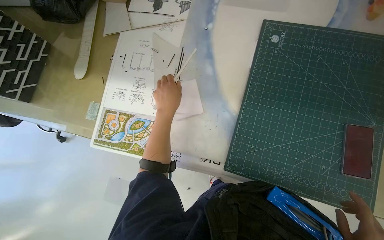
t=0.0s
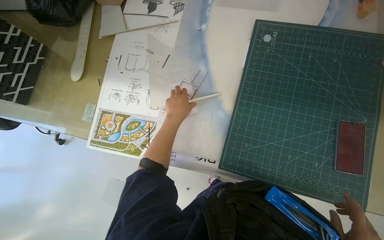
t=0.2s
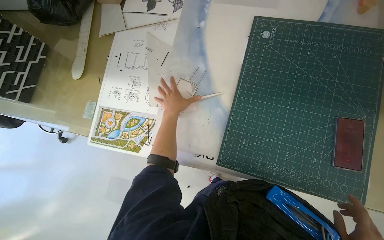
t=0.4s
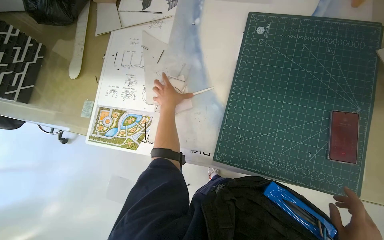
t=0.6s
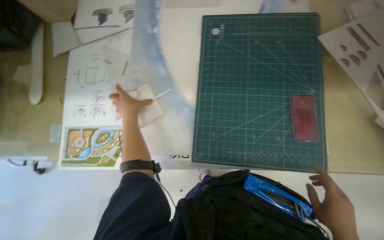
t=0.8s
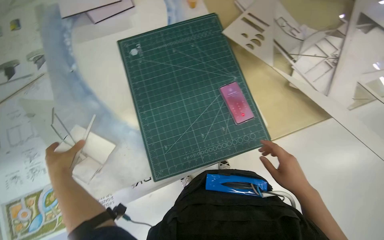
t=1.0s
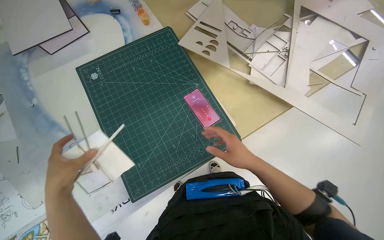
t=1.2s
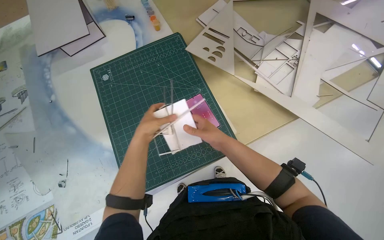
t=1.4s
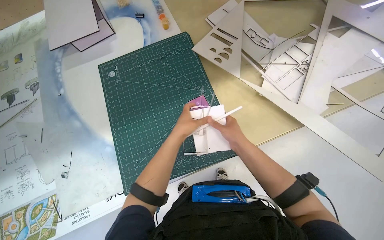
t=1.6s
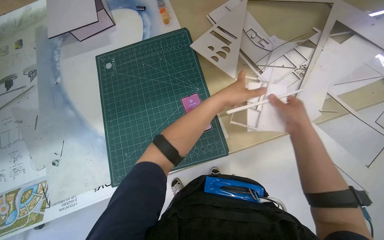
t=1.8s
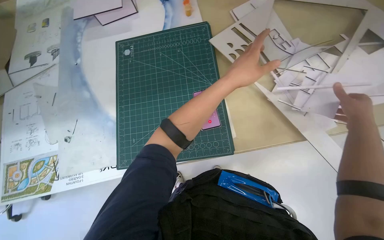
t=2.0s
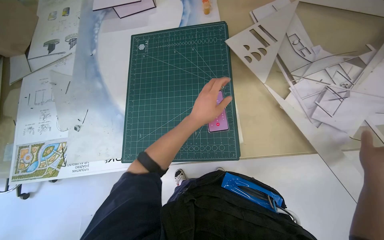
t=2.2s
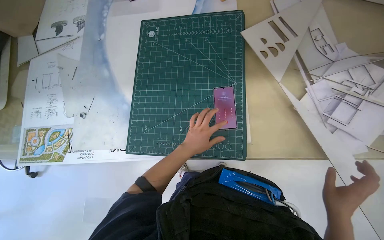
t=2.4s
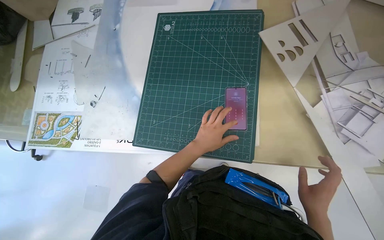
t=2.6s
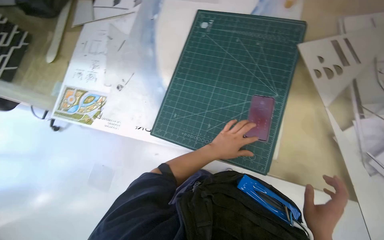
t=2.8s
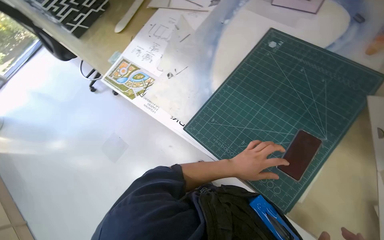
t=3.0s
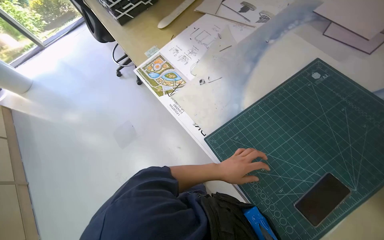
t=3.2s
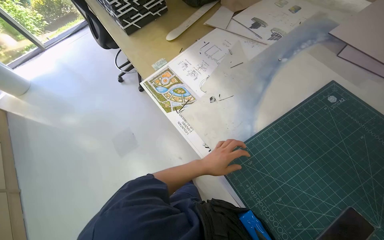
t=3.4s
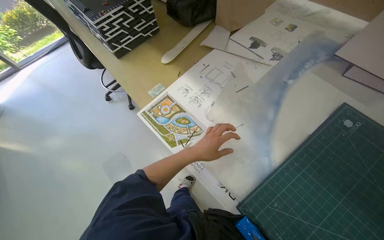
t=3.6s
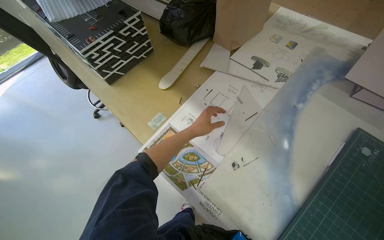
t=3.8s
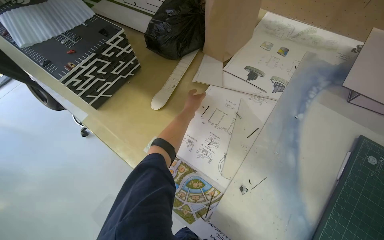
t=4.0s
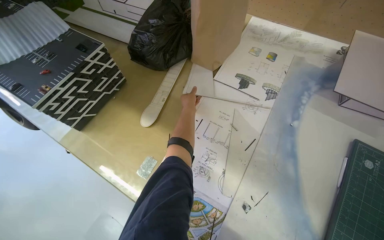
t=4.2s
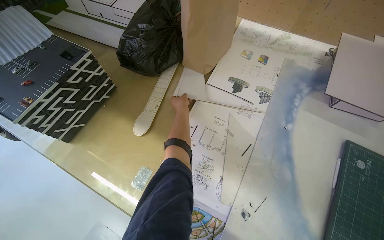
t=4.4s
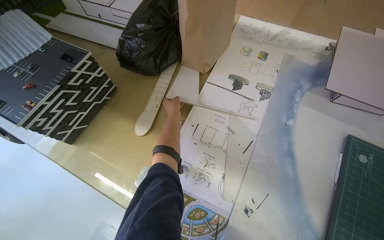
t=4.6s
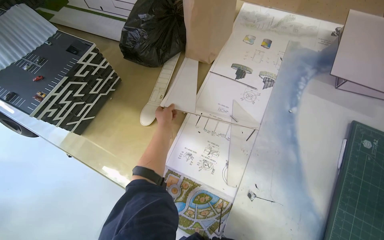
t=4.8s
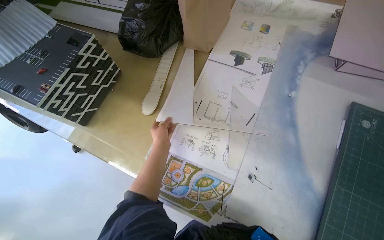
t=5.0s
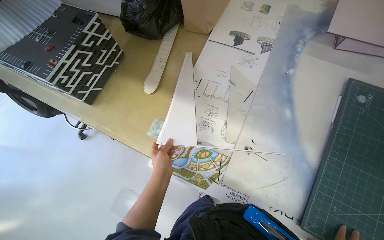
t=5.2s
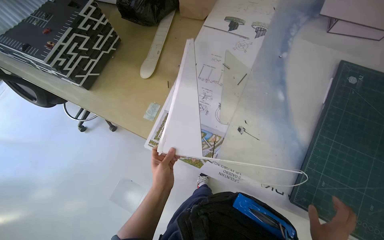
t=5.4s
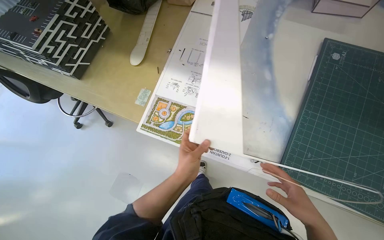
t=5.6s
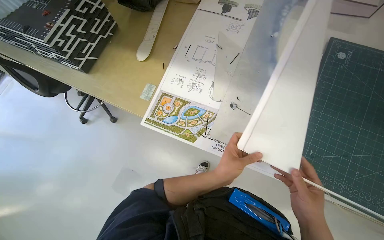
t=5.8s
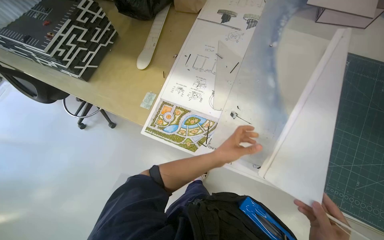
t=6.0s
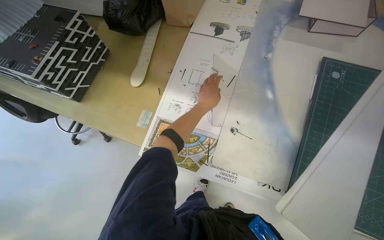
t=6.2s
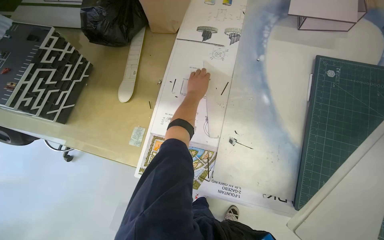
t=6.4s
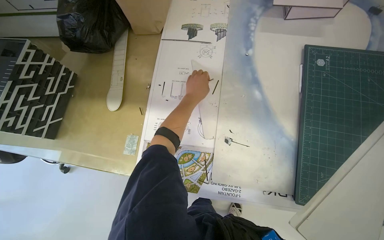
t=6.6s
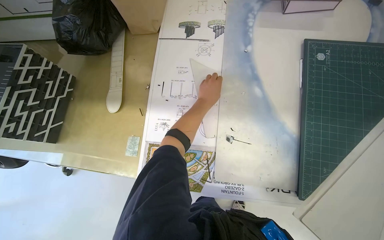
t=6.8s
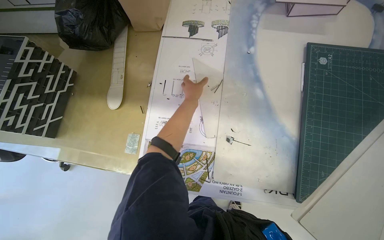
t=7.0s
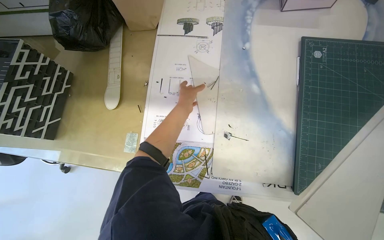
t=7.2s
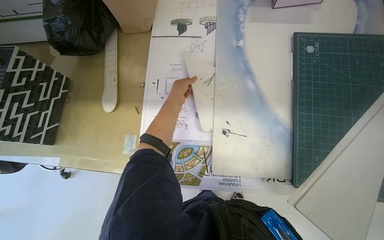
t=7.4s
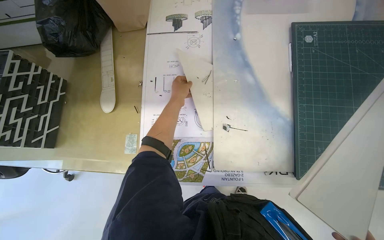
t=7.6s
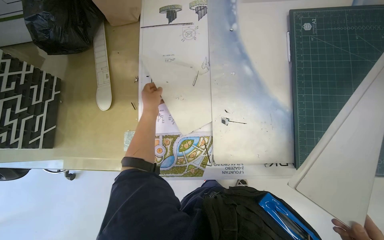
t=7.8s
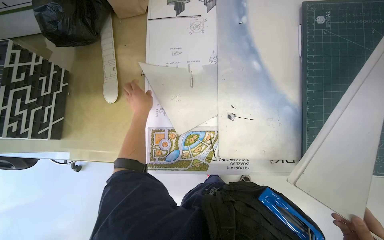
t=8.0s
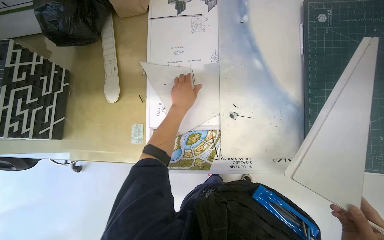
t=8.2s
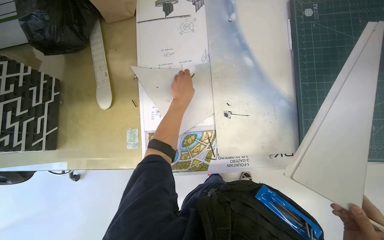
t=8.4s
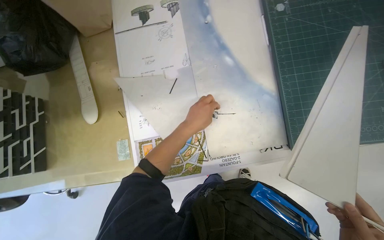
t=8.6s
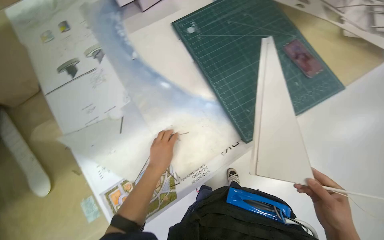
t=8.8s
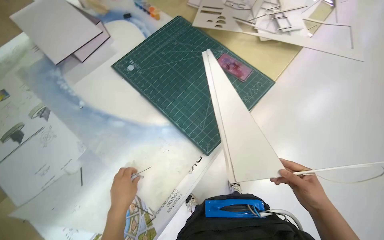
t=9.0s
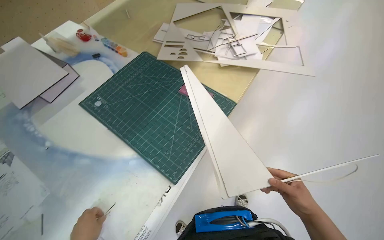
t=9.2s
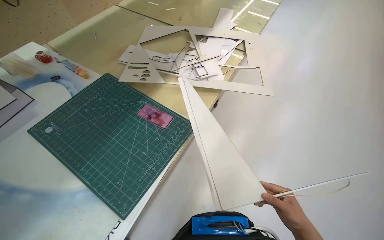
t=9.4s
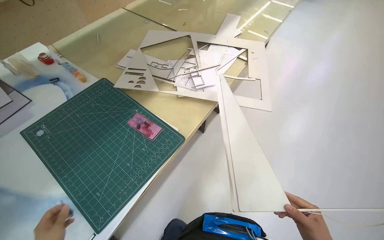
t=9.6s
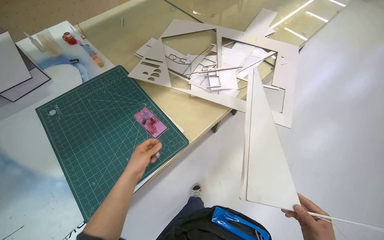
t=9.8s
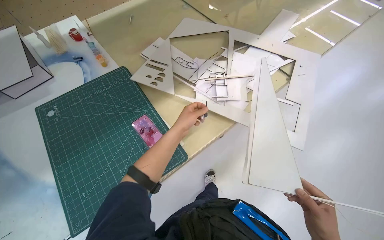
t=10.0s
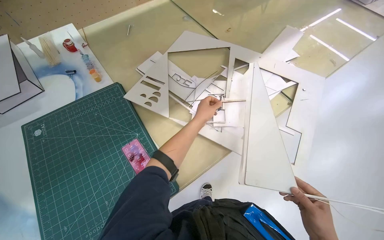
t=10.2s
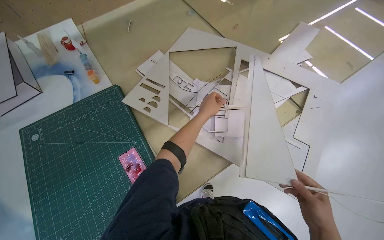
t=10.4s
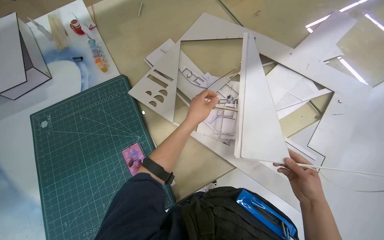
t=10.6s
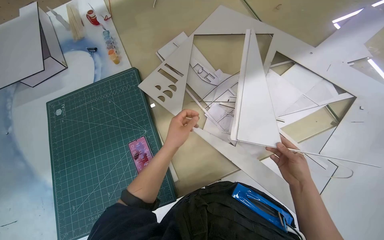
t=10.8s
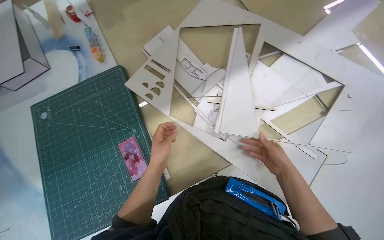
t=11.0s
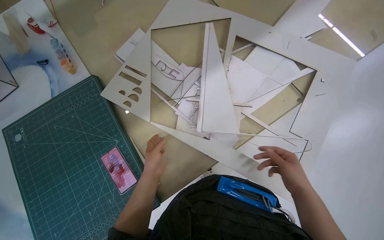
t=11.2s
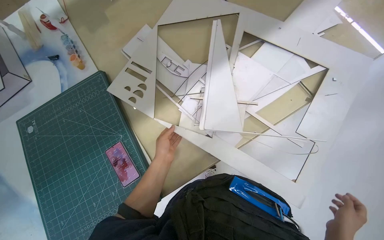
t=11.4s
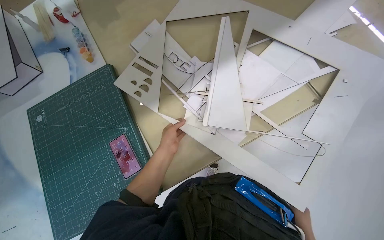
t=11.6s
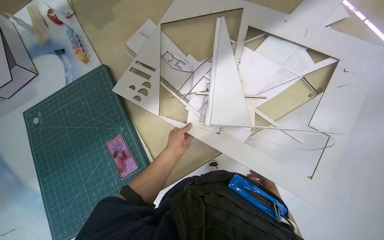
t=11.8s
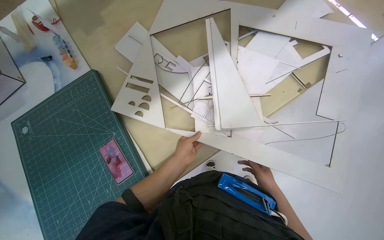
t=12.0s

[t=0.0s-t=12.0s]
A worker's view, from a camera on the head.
Job: organizing items.
The whole recording: Sorting and arranging paper cutouts. The worker sorts and arranges various paper cutouts on the table, examining them for assembly.
t=0.0s to t=1.6s: The scene rotates counterclockwise by some 35 degrees.
t=1.6s to t=3.0s: The wearer's head swings approximately 60 degrees to the left.
t=3.0s to t=4.4s: The camera travels roughly 70 cm. The camera is aimed some 15 degrees further to the right.
t=4.4s to t=6.0s: The left hand heads down the picture, covering some 50 cm.
t=6.0s to t=7.6s: The left hand is displaced up the picture and to the left by approximately 35 cm.
t=7.6s to t=9.0s: The wearer's head swings about 55 degrees to the right.
t=9.0s to t=10.4s: The camera travels roughly 60 cm.
t=10.4s to t=12.0s: The view tips downward by about 15 degrees. The left hand moves down the picture, roughly 20 cm.

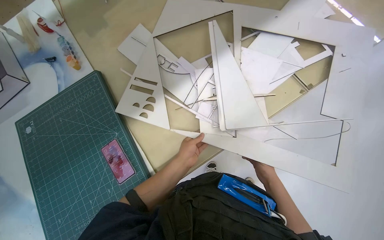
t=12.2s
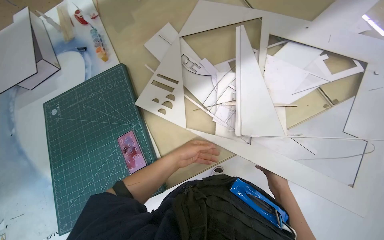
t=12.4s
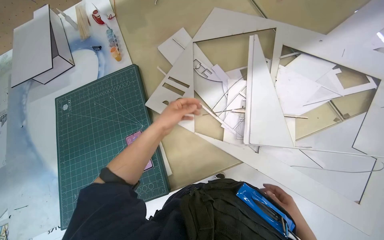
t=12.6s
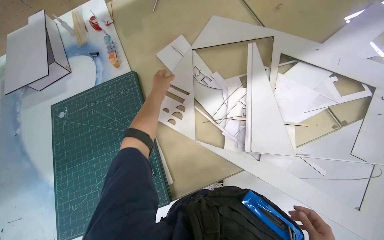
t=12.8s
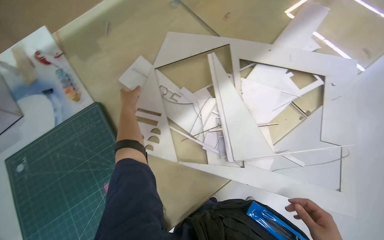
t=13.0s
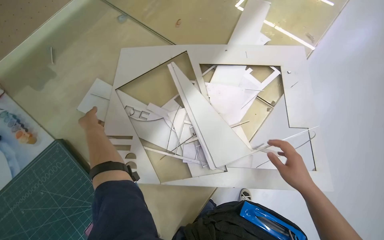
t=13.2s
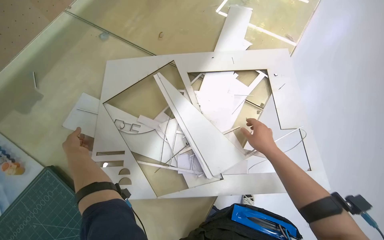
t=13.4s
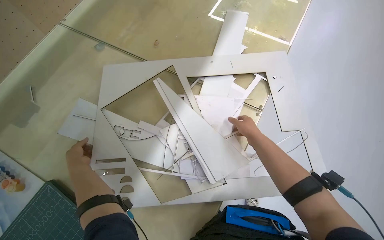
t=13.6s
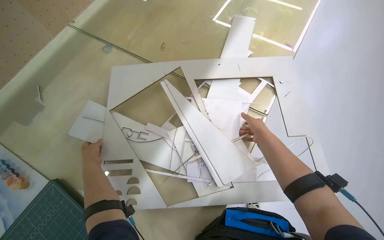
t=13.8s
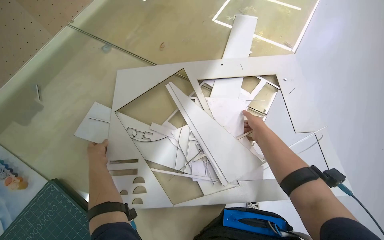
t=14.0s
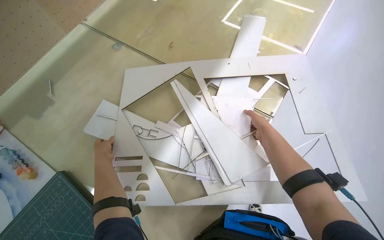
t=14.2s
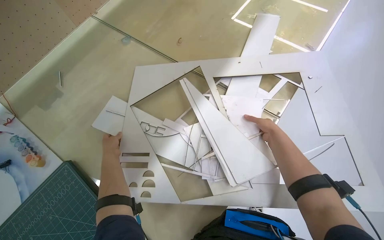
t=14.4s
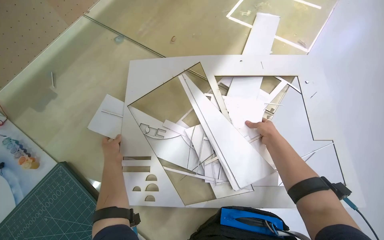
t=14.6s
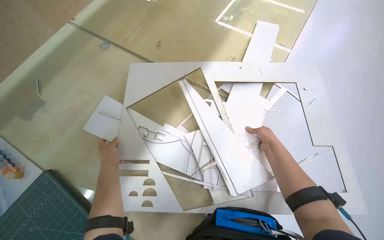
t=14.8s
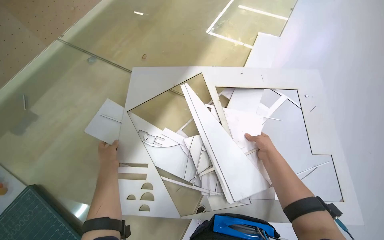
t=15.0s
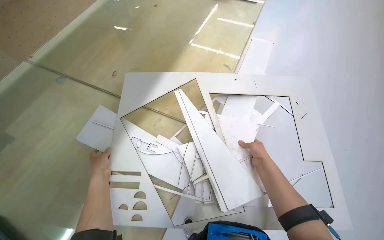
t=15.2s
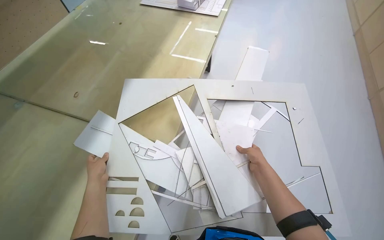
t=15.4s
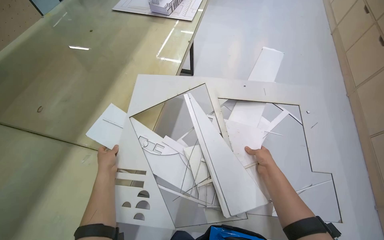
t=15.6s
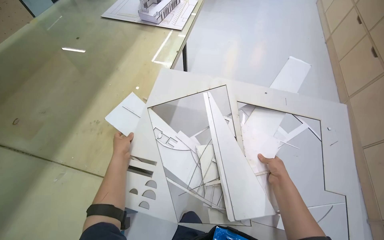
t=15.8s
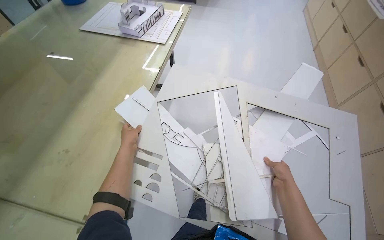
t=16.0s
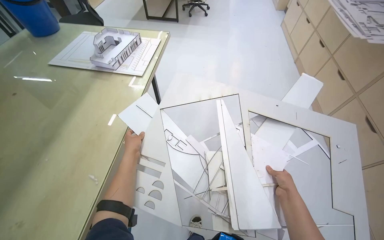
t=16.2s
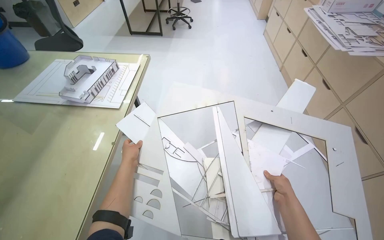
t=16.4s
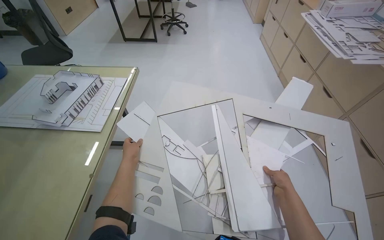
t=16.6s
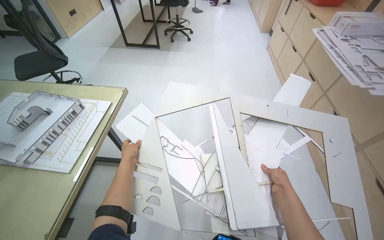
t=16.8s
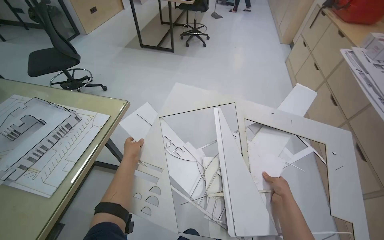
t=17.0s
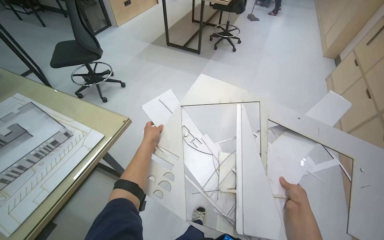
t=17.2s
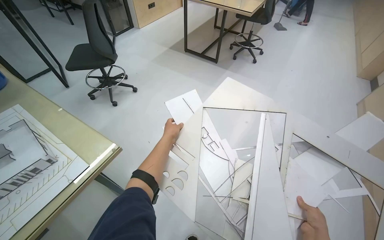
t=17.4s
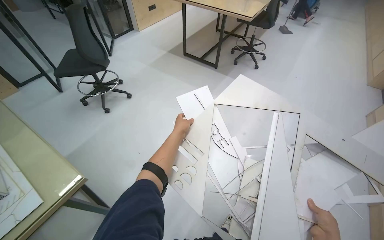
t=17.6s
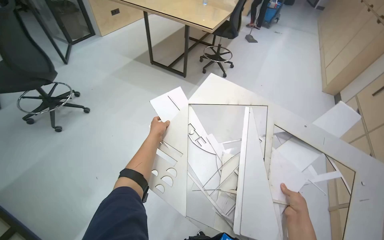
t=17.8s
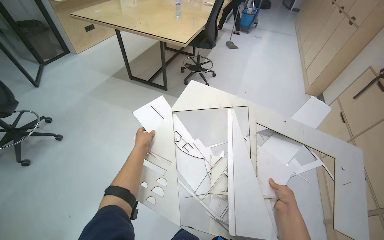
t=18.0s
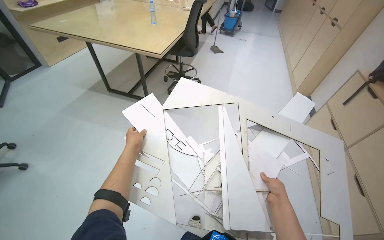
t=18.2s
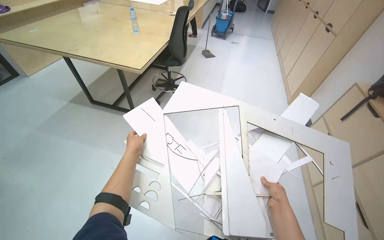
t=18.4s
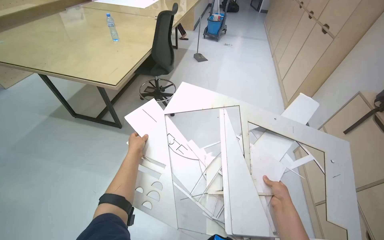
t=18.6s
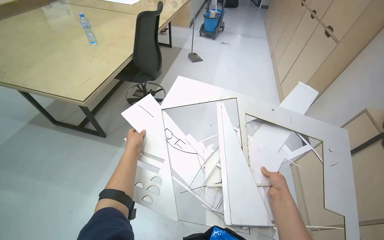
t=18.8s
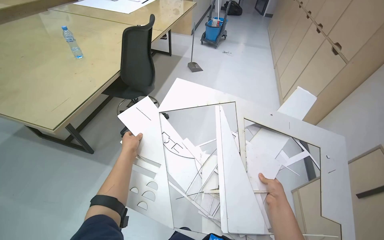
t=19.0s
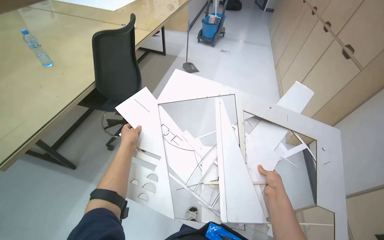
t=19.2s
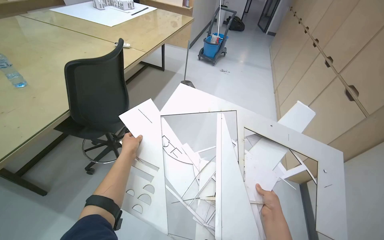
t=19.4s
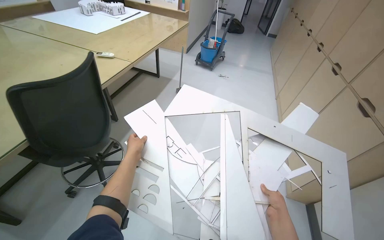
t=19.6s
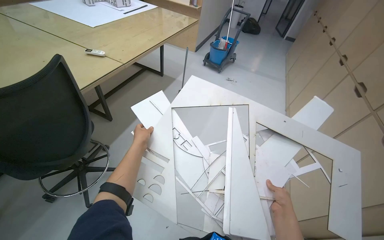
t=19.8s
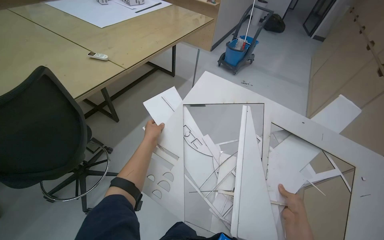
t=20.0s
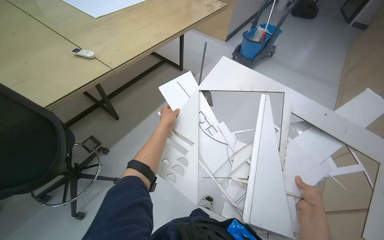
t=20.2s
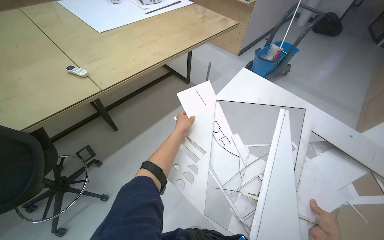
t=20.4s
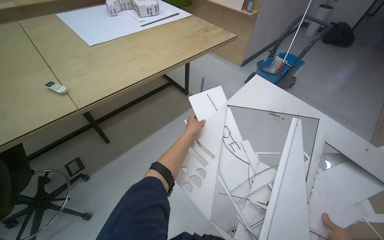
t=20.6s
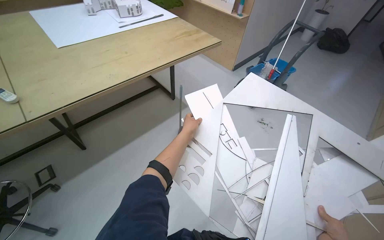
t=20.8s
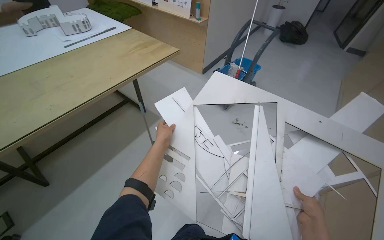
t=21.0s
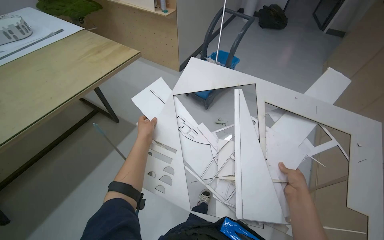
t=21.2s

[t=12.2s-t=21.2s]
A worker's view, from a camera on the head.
Job: organizing items.
The whole recording: Sorting and arranging paper cutouts. The worker sorts and arranges various paper cutouts on the table, examining them for assembly.
t=12.2s to t=13.8s: The head turns to the right by some 25 degrees. The left hand travels to the left and farther from the camera by some 35 cm.
t=13.8s to t=15.2s: The hands make small movements and keep their place.
t=16.6s to t=18.2s: The camera is carried approximately 80 cm.
t=18.2s to t=19.8s: The hands stay close to where they were, moving slightly.
